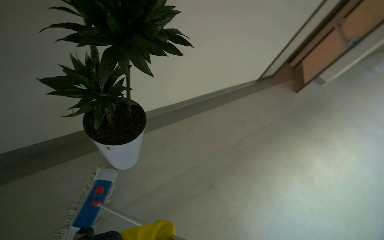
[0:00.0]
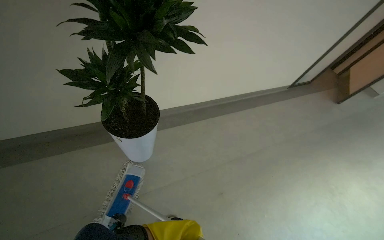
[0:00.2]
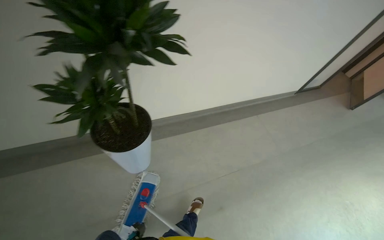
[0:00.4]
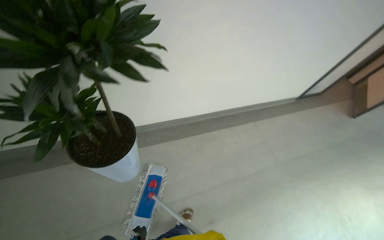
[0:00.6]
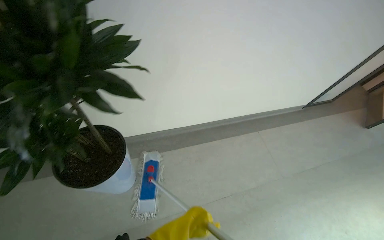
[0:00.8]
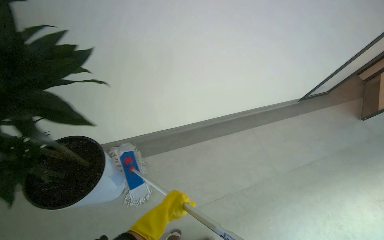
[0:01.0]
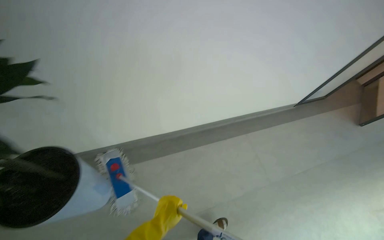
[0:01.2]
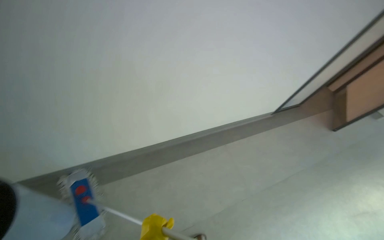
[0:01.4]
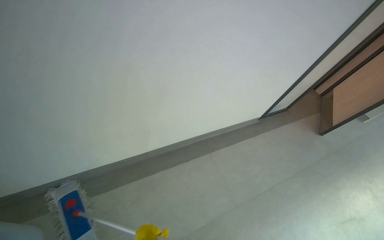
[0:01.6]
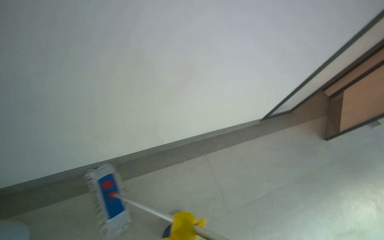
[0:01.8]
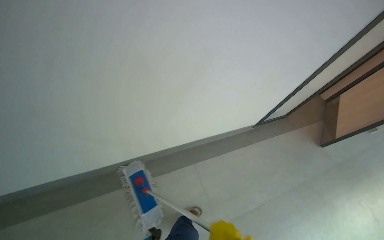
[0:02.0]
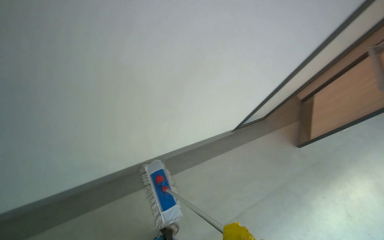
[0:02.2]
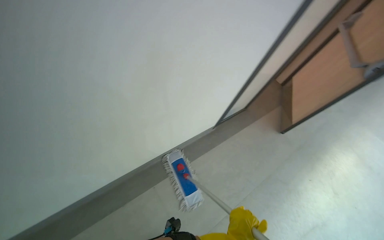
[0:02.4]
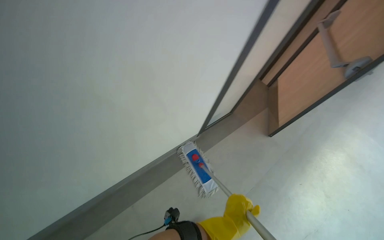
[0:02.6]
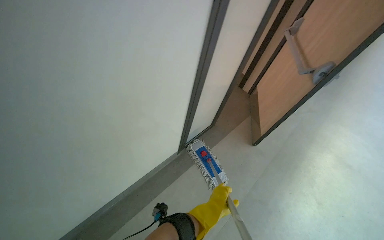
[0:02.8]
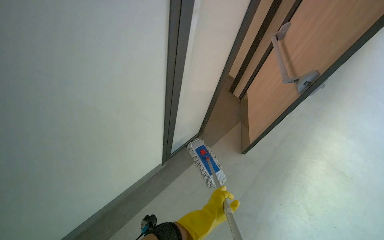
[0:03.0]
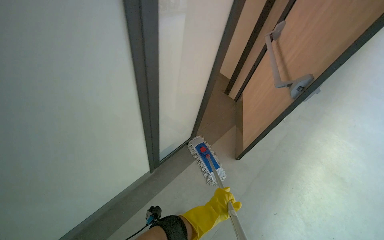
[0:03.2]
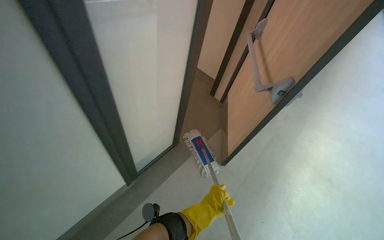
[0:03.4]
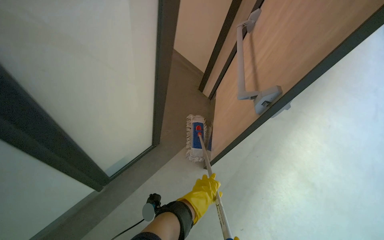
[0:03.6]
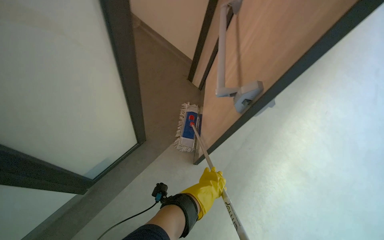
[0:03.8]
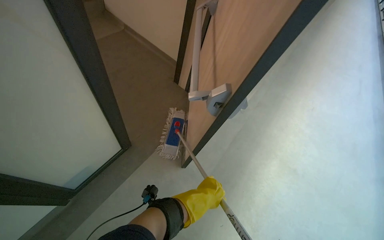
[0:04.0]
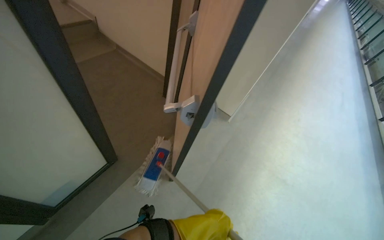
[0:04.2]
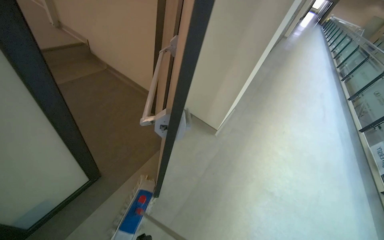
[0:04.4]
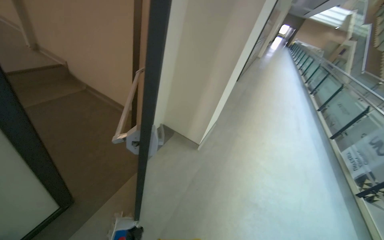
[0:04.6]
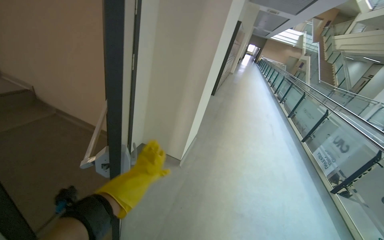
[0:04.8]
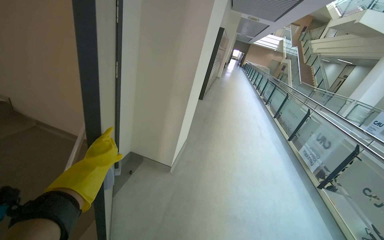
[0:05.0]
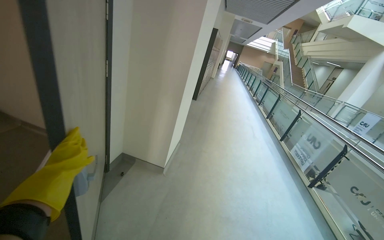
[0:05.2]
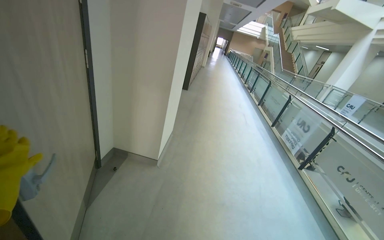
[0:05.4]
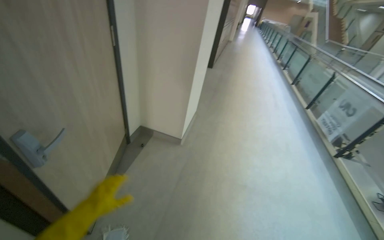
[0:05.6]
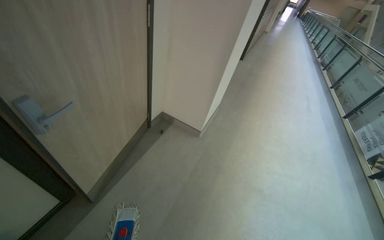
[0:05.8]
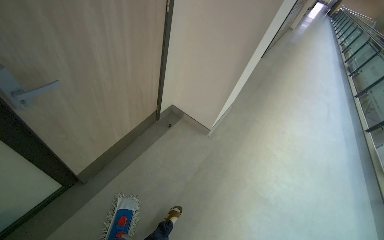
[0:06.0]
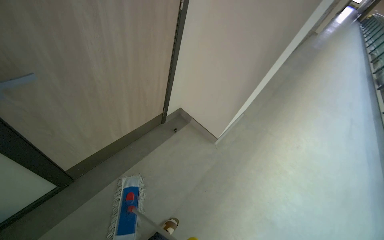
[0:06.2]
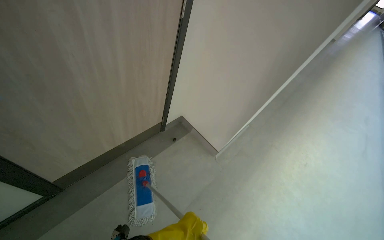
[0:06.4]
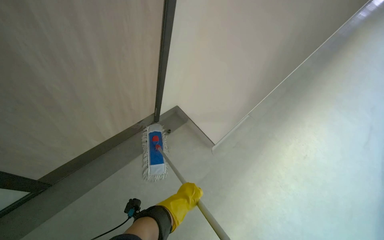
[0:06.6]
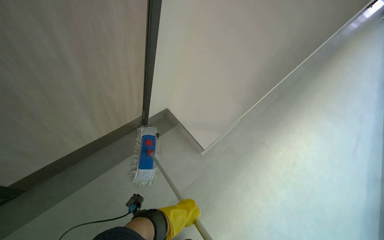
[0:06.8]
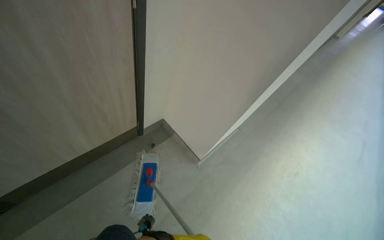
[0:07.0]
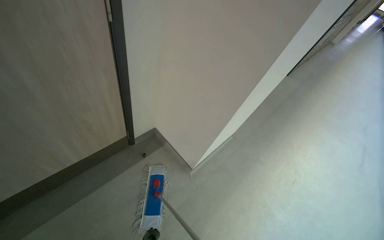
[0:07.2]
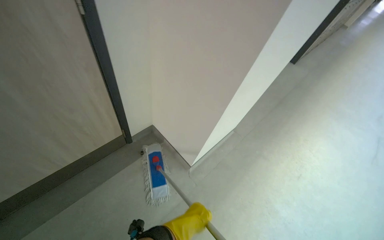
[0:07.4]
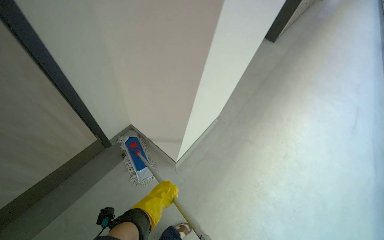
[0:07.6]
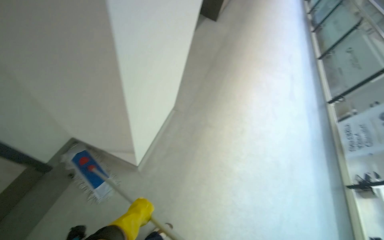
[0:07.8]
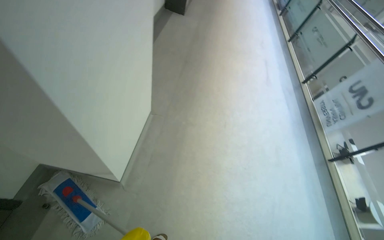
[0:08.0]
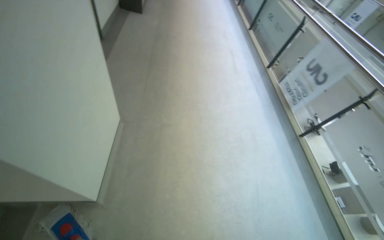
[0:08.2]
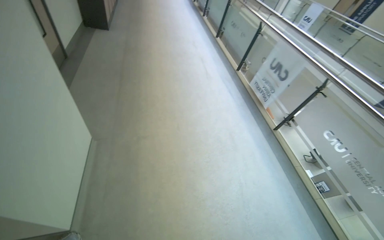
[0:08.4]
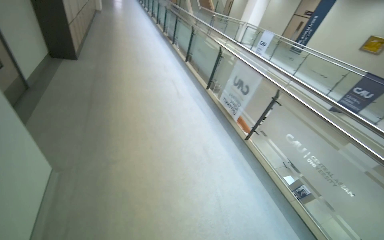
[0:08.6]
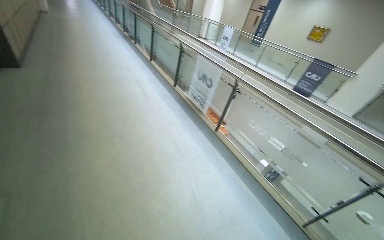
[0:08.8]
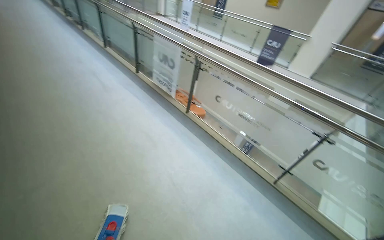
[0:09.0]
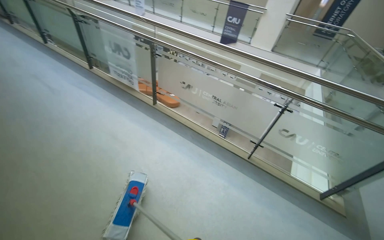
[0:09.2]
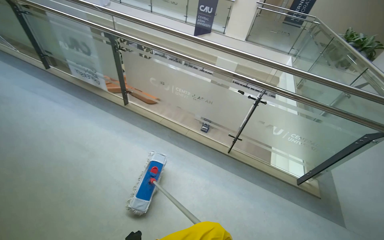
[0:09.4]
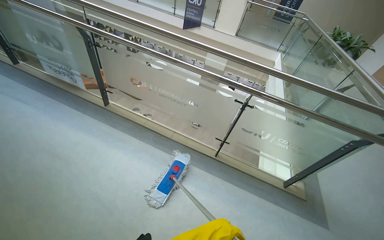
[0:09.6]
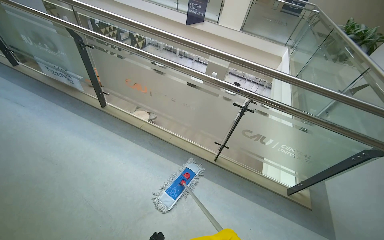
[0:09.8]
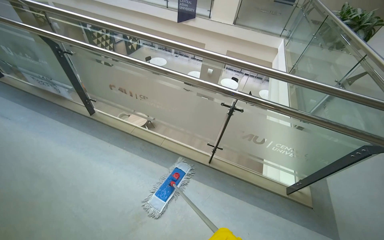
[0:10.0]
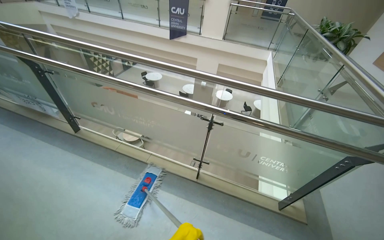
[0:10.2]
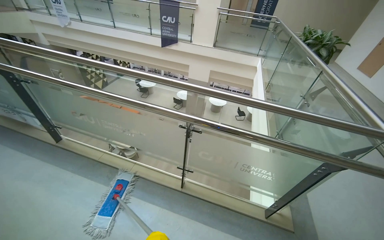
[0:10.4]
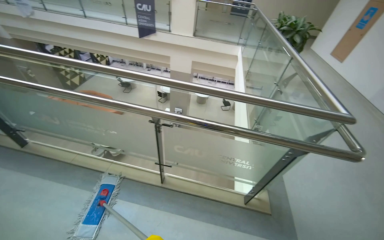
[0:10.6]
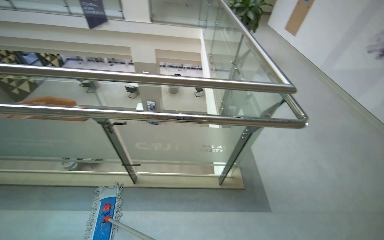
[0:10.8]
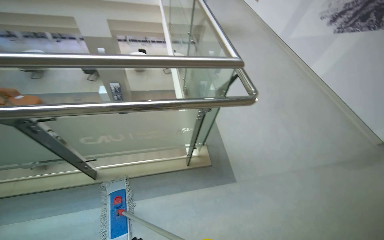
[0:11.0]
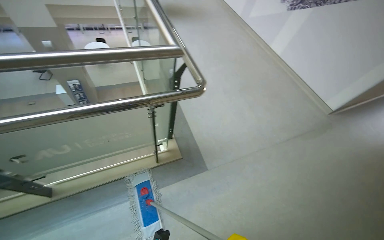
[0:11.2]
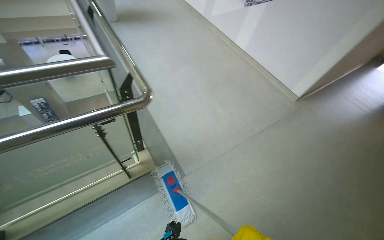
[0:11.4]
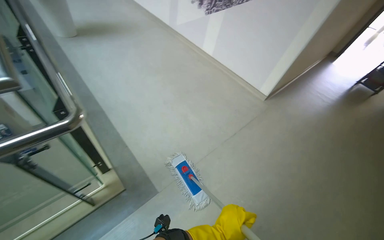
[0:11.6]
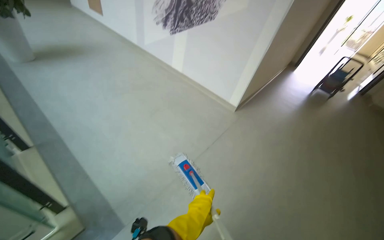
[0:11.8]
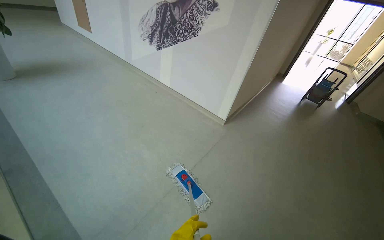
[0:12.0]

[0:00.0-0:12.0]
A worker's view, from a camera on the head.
Job: mopping floor.
The whole recording: Mopping hallway floor. The worker mops the hallway floor, periodically wringing out the mop head in the bucket.
0:00.0 to 0:01.6: The camera is carried approximately 1 m.
0:01.6 to 0:03.0: The head travels some 1 m. The wearer's head swings roughly 20 degrees to the right.
0:03.0 to 0:04.4: The camera is carried some 80 cm.
0:06.0 to 0:07.6: The camera is carried approximately 80 cm.
0:07.6 to 0:09.0: The camera travels some 70 cm. The head rotates roughly 80 degrees to the right.
0:09.0 to 0:10.4: The camera travels approximately 1 m. The head turns to the right by approximately 30 degrees.
0:10.4 to 0:12.0: The head travels about 1.5 m. The wearer's head swings some 70 degrees to the right.

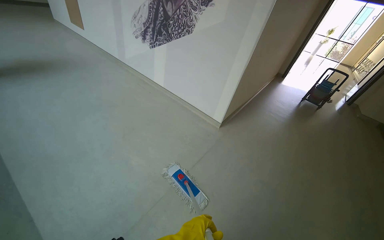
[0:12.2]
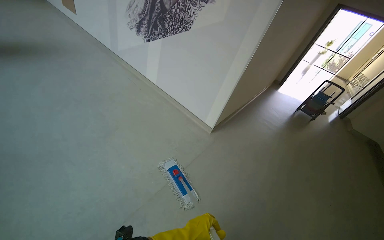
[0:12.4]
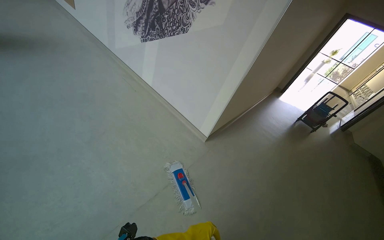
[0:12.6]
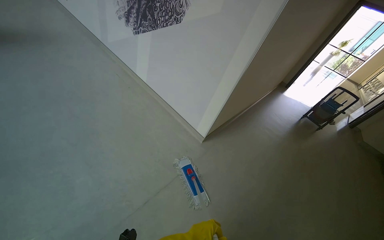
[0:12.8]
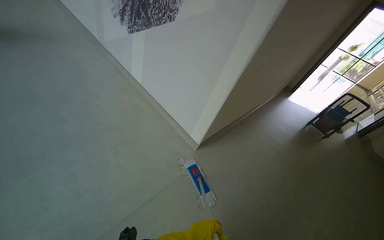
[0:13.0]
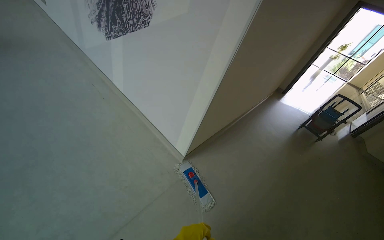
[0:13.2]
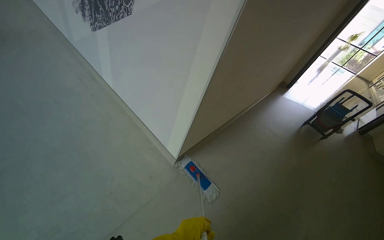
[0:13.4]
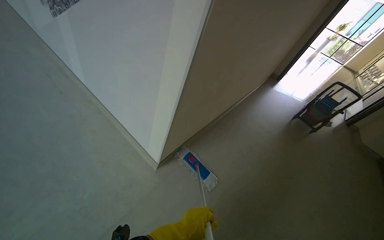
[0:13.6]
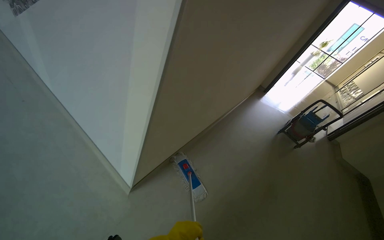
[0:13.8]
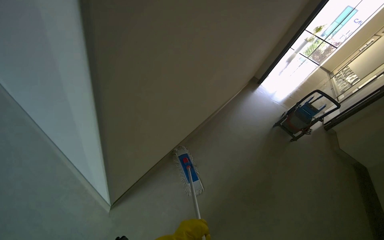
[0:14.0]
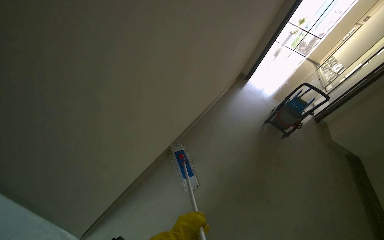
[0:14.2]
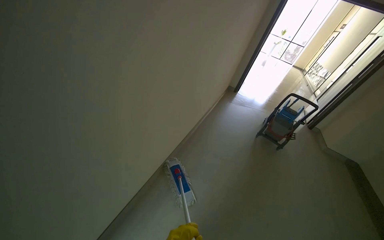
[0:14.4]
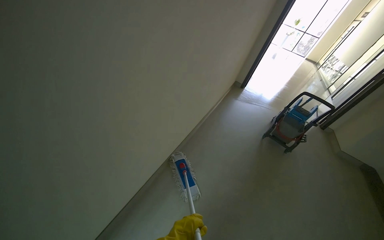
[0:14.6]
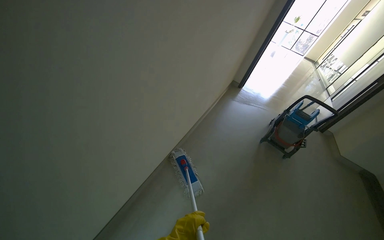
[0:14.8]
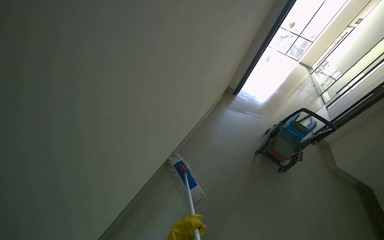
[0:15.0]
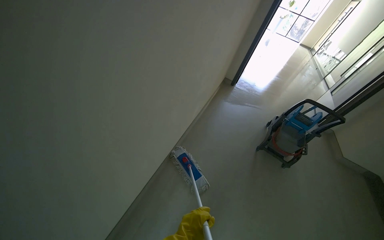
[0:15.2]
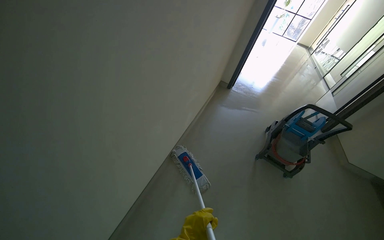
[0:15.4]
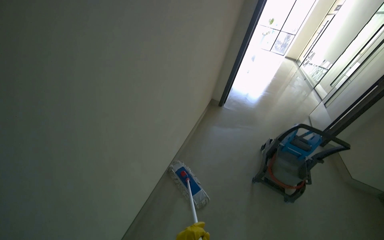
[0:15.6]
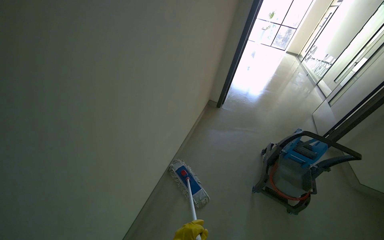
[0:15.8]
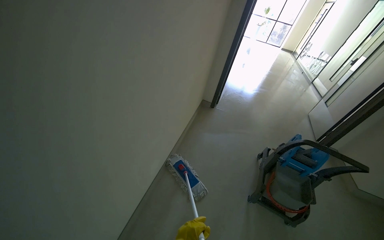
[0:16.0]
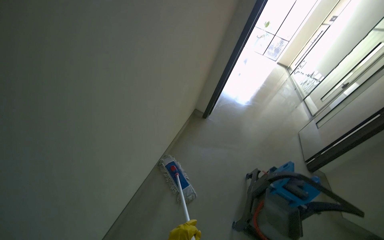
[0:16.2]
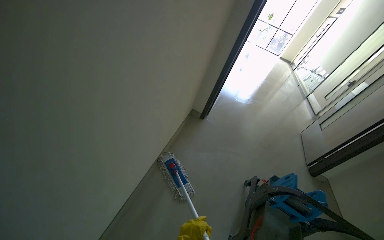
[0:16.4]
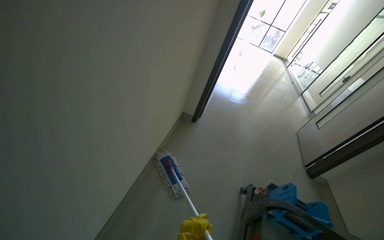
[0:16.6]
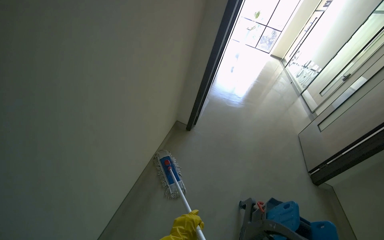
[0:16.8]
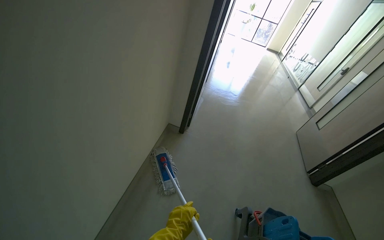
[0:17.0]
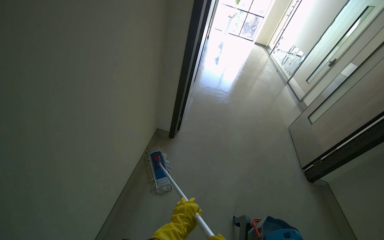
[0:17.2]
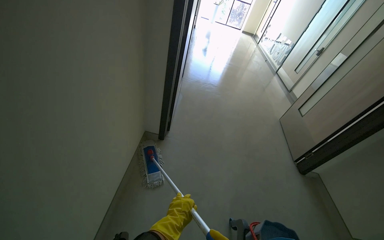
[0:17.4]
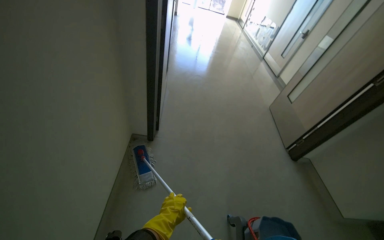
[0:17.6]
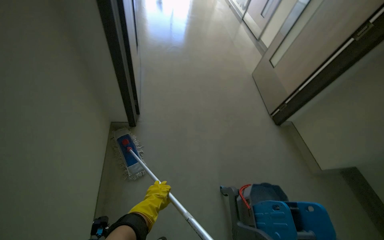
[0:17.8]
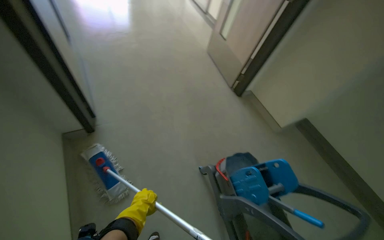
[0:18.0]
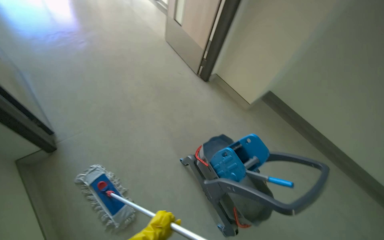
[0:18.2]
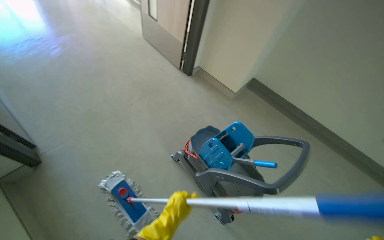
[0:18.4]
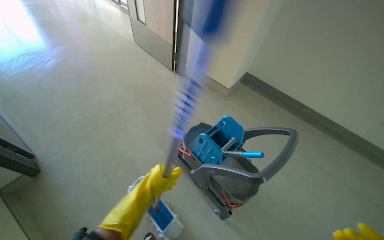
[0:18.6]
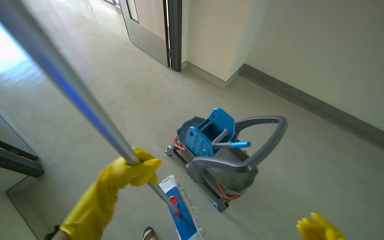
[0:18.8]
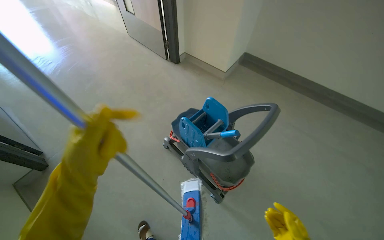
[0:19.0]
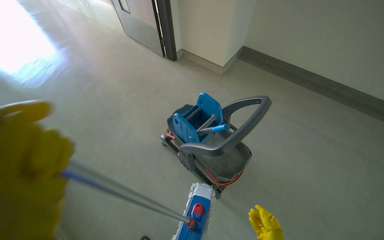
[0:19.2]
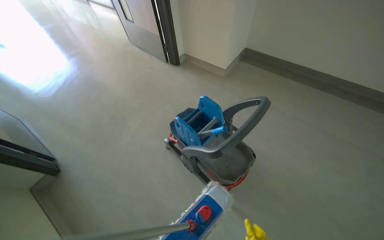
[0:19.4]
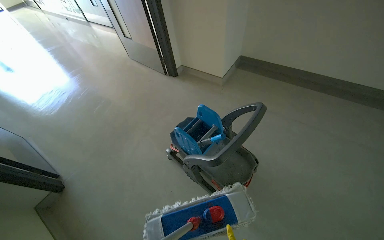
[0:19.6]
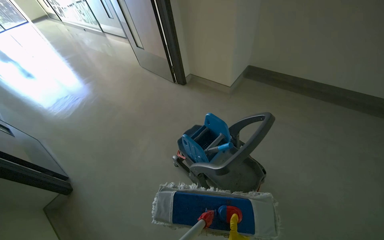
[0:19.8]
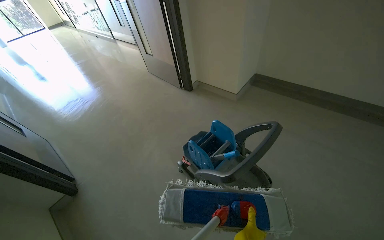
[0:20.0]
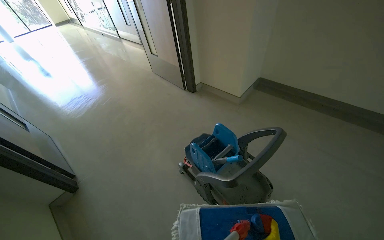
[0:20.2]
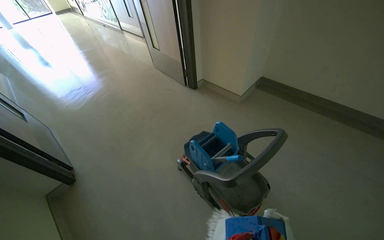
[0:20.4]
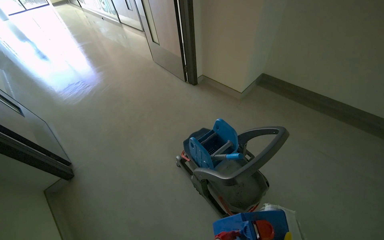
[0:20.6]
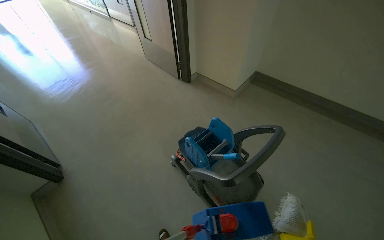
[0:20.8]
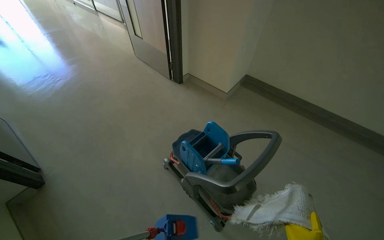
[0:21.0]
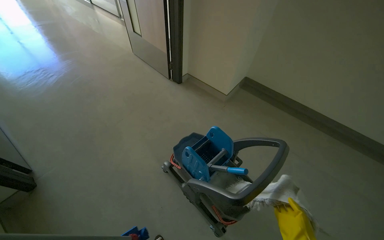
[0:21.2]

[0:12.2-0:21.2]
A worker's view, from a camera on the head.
Job: mopping floor.
The whole recording: Mopping hallway floor. The worker mops the hallway floor, periodically wringing out the mop head in the bucket.
0:12.2 to 0:13.8: The camera travels about 1.5 m.
0:13.8 to 0:15.2: The head travels about 1.5 m.
0:15.2 to 0:16.6: The wearer moves approximately 1.5 m.
0:16.6 to 0:18.2: The camera is carried roughly 90 cm. The wearer looks roughly 60 degrees further to the right. The view tilts about 25 degrees downward.
0:18.2 to 0:19.8: The head travels to the right, some 50 cm.
